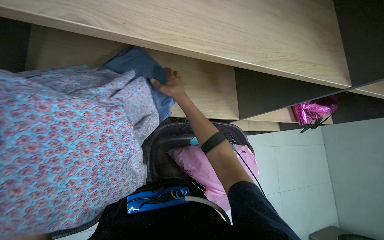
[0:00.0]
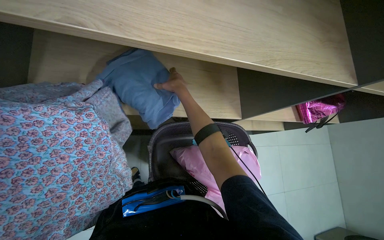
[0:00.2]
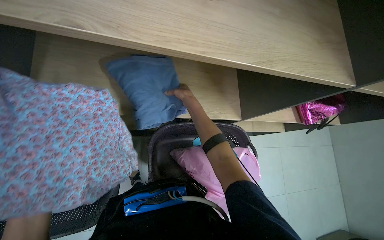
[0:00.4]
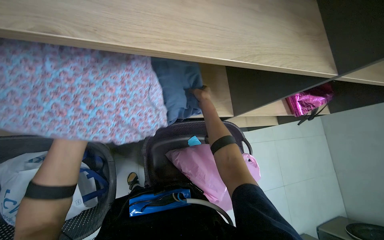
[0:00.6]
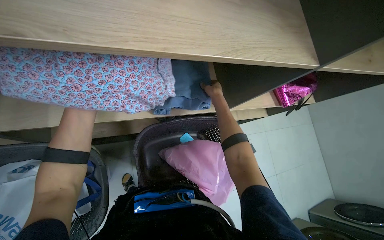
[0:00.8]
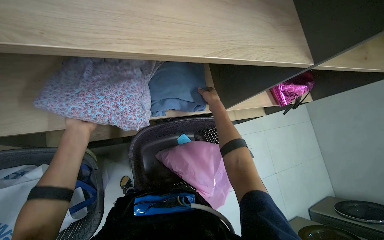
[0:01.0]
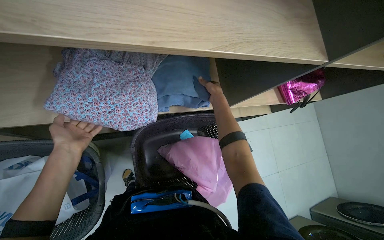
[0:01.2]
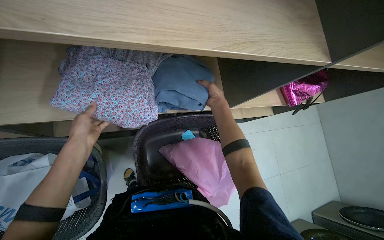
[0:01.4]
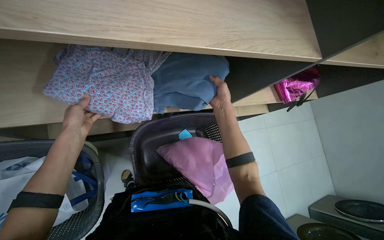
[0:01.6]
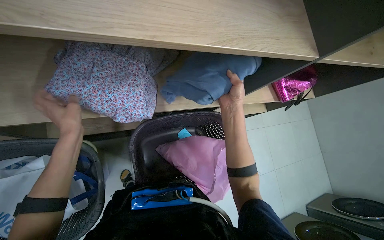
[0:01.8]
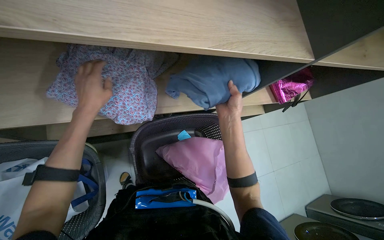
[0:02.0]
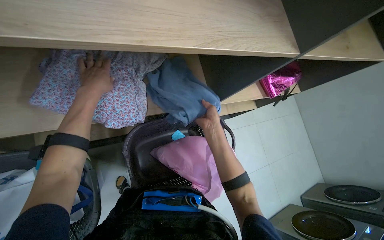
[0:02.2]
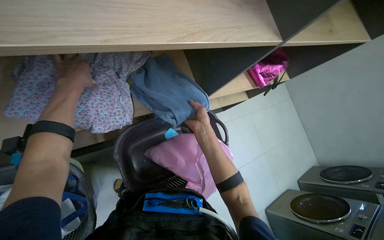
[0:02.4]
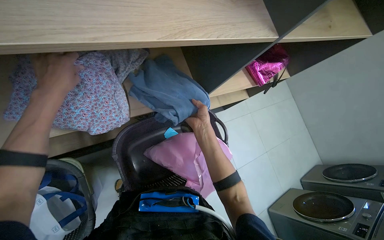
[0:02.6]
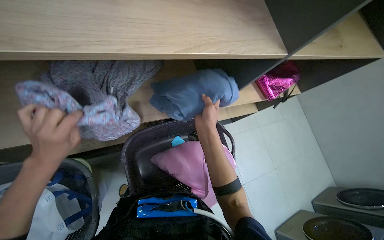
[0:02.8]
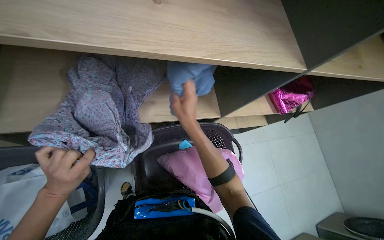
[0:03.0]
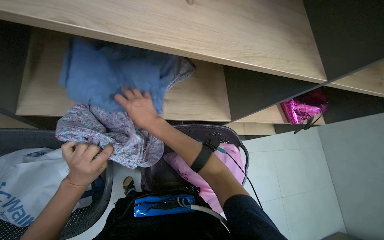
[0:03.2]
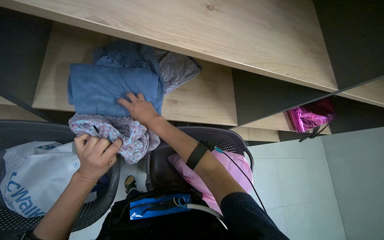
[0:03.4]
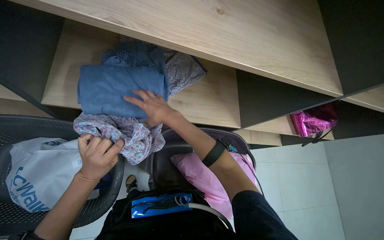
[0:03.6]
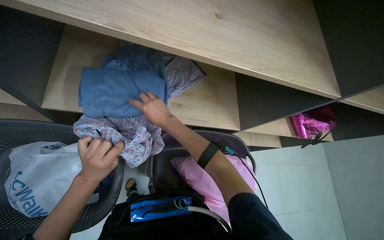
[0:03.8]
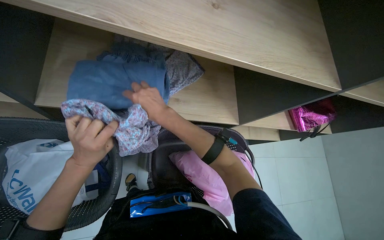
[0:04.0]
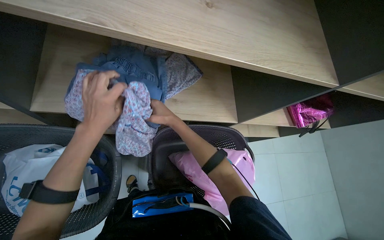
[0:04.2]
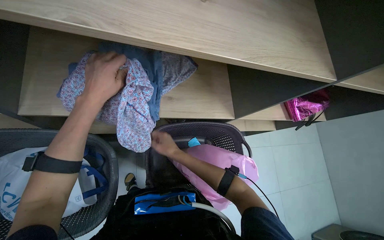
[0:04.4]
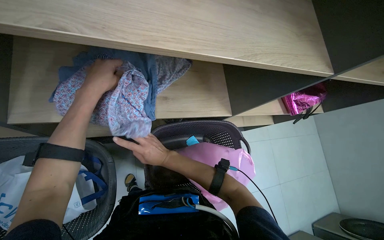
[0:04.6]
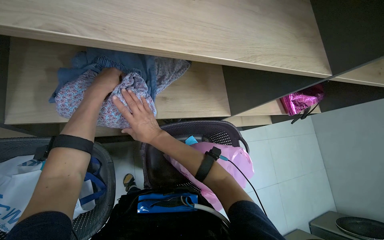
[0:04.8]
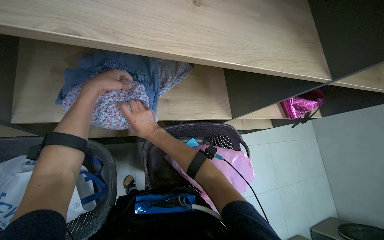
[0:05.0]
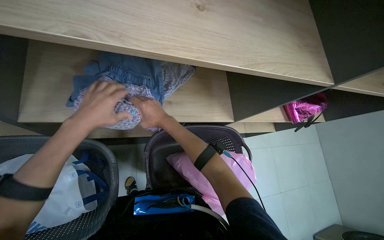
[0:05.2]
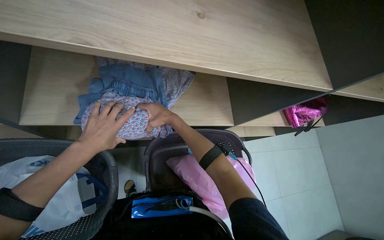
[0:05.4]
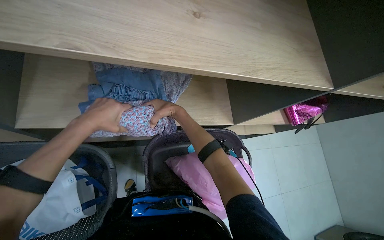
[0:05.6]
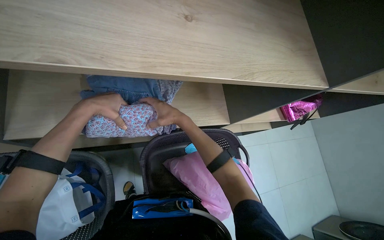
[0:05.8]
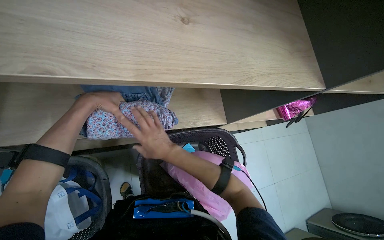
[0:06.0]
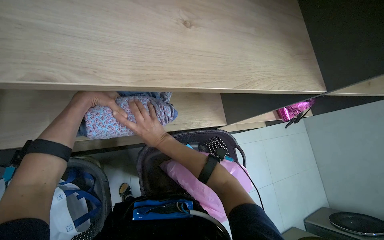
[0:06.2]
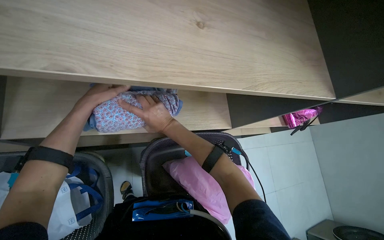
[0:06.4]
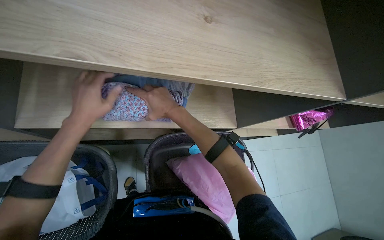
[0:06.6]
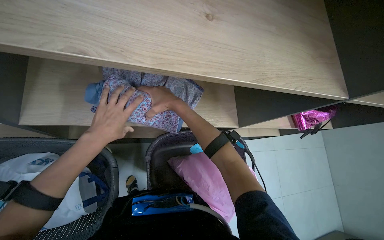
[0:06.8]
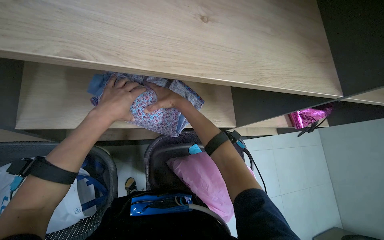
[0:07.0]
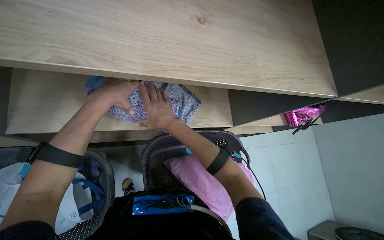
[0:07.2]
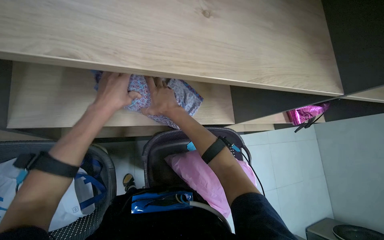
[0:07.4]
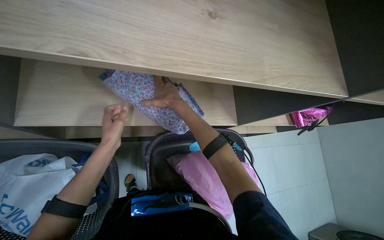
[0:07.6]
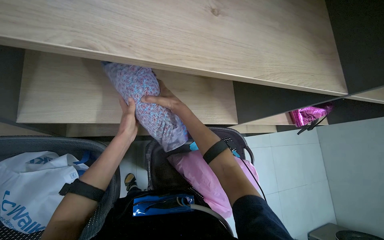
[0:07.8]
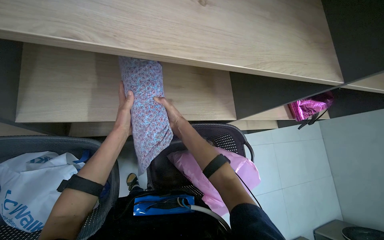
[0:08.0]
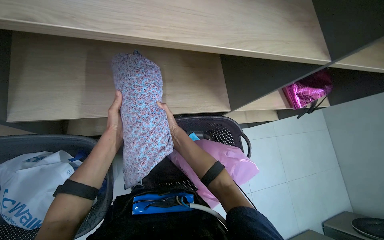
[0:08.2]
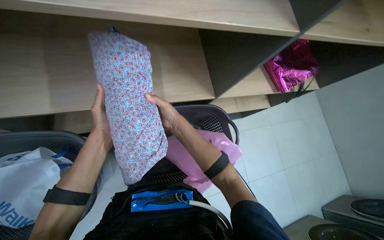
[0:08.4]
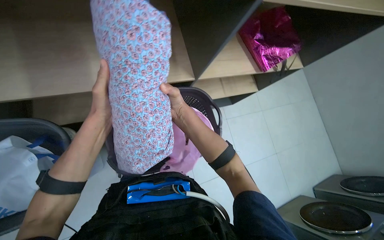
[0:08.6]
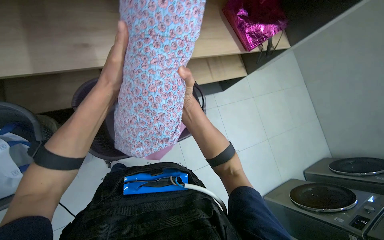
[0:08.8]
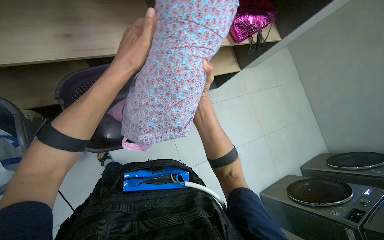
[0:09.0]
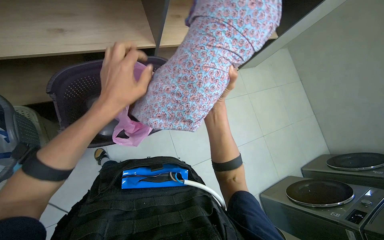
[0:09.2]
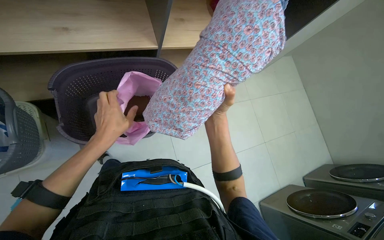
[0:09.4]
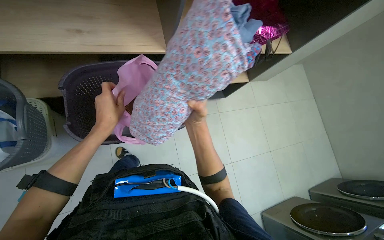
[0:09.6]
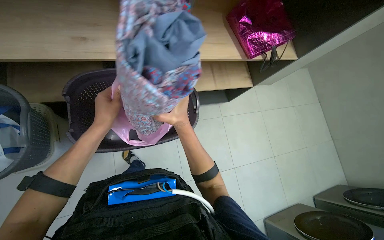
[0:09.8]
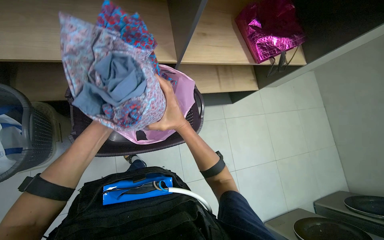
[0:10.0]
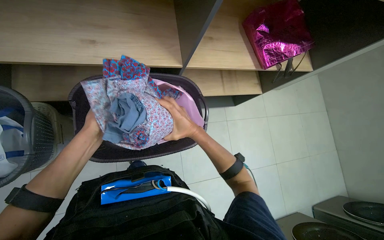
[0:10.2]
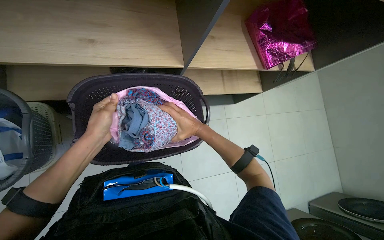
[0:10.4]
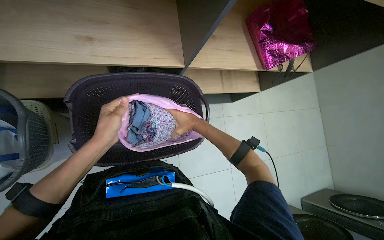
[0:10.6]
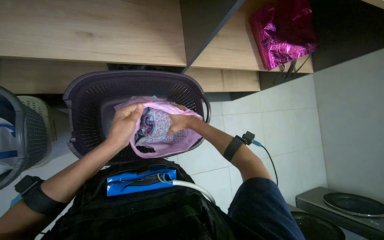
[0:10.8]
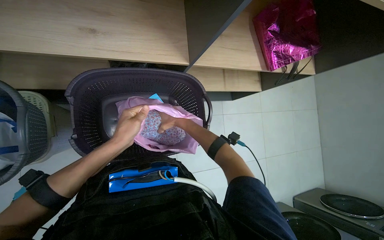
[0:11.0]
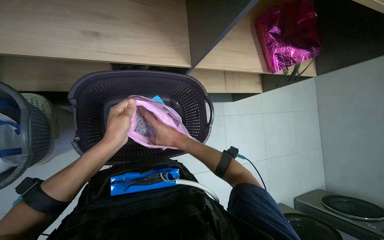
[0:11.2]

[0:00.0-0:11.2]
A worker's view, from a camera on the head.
Job: managing laundry.
The whole recording: Folding and packing laundry. The worker folds clothes from a basket and then packs them into a plastic bag.
0:01.6 to 0:03.2: The left hand moves down the picture, about 15 cm, while the right hand shifts some 35 cm to the left, nearer to the camera and down the picture.
0:03.2 to 0:04.8: The left hand shifts roughly 30 cm up the picture; the right hand travels down the picture and back again, some 10 cm each way.
0:04.8 to 0:06.4: The right hand goes up and down the picture, approximately 15 cm each way, reversing 2 times. Meanwhile the left hand moves about 15 cm down the picture and comes back.
0:06.4 to 0:08.0: The right hand heads farther from the camera, covering approximately 10 cm, while the left hand swings up and down the picture, approximately 15 cm each way, with 2 reversals.
0:08.0 to 0:09.6: The left hand goes up the picture and returns, about 5 cm each way, while the right hand moves nearer and farther over about 20 cm, changing direction 3 times.
0:09.6 to 0:11.2: The left hand moves approximately 30 cm farther from the camera and comes back.

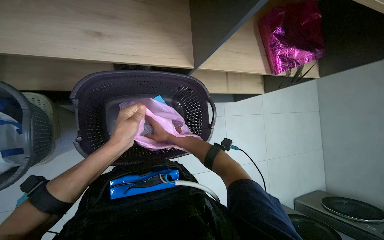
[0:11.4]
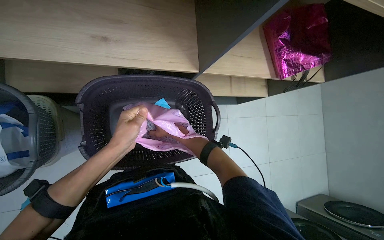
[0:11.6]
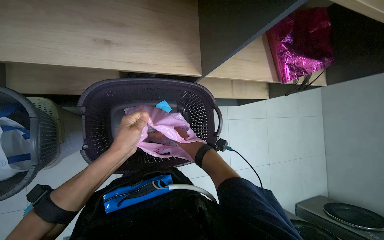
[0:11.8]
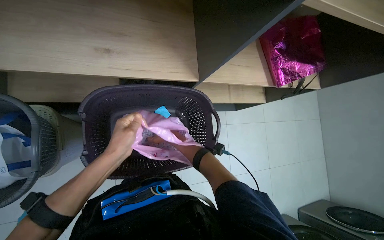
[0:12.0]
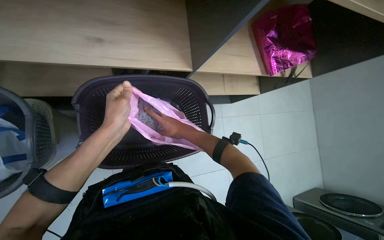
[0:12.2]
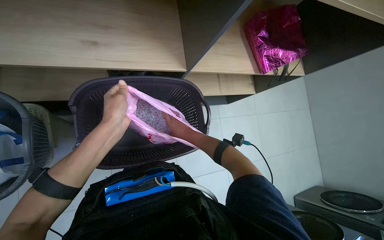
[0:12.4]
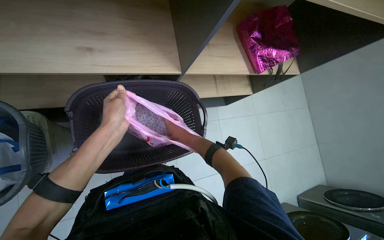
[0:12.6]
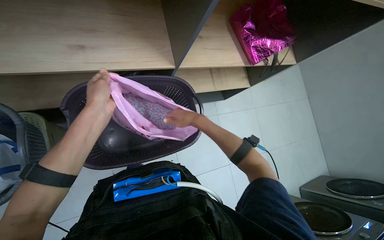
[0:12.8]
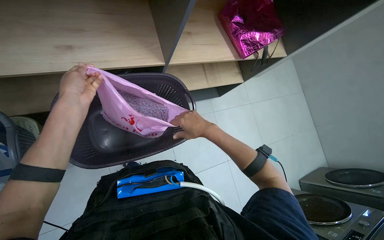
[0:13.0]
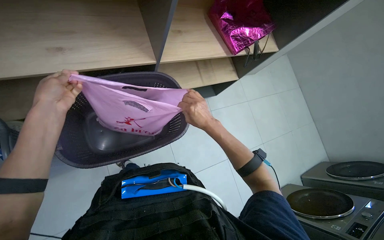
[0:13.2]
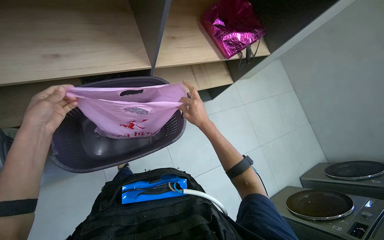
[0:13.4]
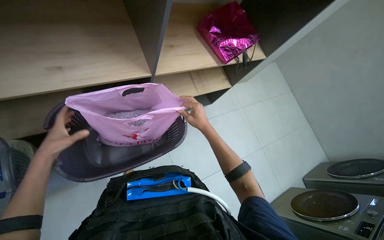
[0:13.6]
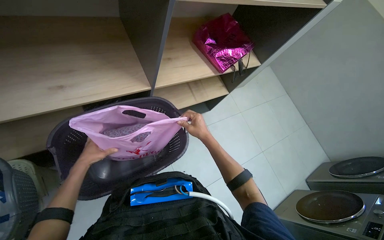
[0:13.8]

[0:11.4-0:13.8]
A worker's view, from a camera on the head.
Job: managing laundry.
The whole recording: Folding and packing laundry. The worker folds clothes from a basket and then packs them into a plastic bag.
0:11.4 to 0:12.6: The right hand travels nearer to the camera and back again, roughly 15 cm each way.
0:12.6 to 0:13.8: The right hand goes roughly 15 cm to the right, and travels nearer to the camera and back again, roughly 10 cm each way; the left hand heads farther from the camera and to the left, covering some 15 cm.

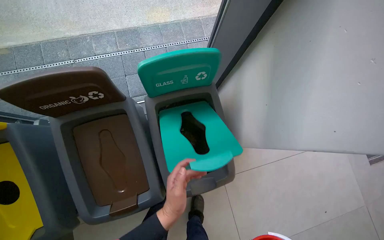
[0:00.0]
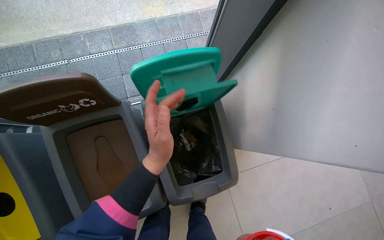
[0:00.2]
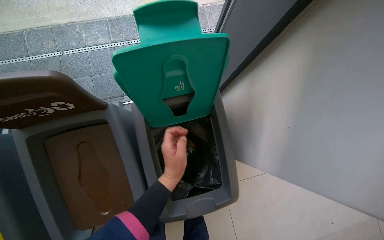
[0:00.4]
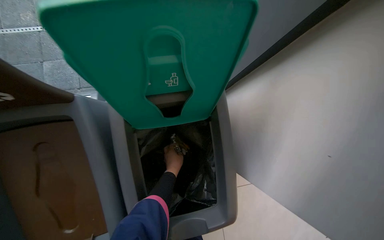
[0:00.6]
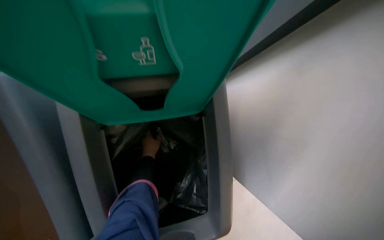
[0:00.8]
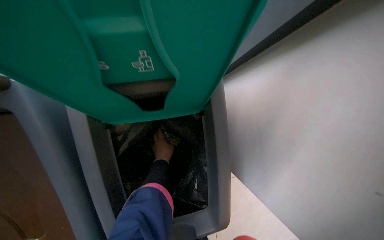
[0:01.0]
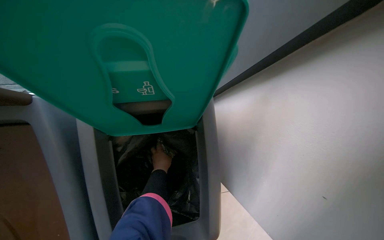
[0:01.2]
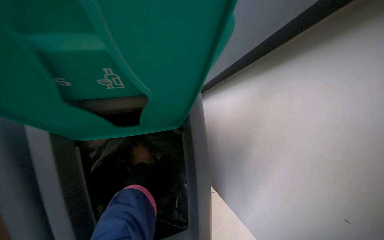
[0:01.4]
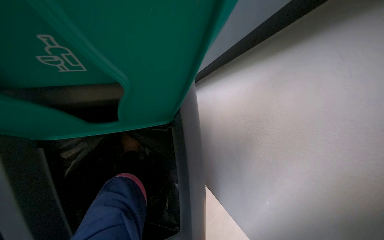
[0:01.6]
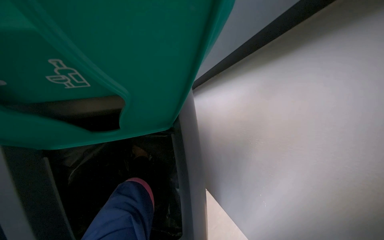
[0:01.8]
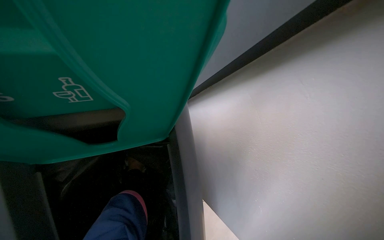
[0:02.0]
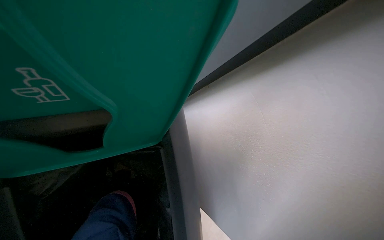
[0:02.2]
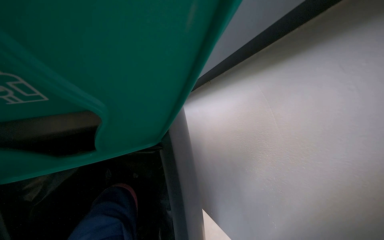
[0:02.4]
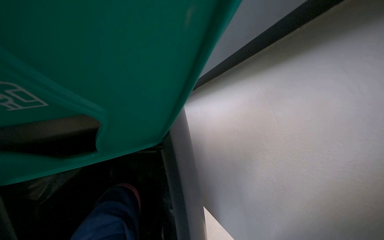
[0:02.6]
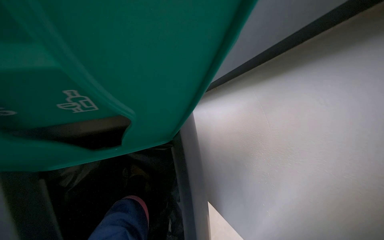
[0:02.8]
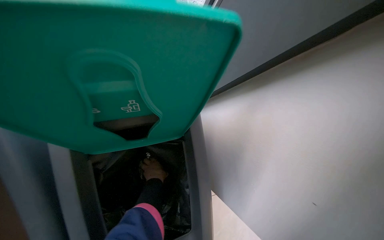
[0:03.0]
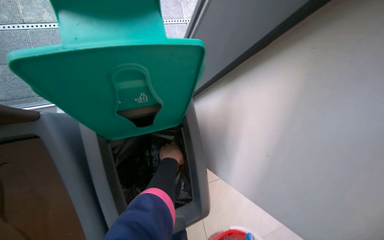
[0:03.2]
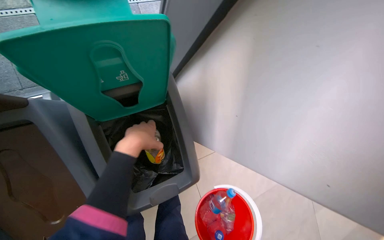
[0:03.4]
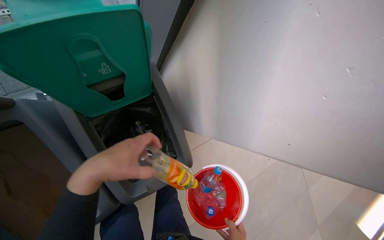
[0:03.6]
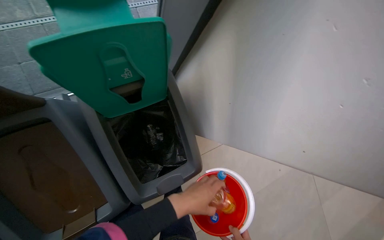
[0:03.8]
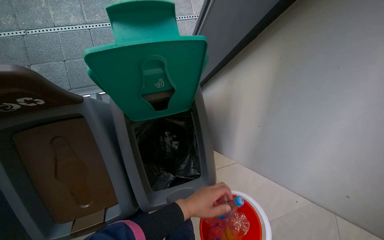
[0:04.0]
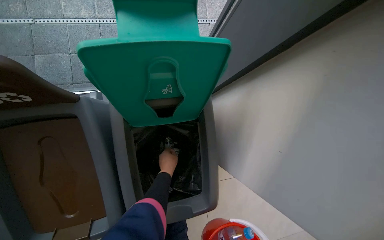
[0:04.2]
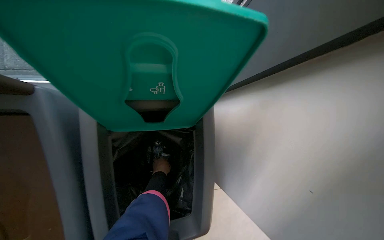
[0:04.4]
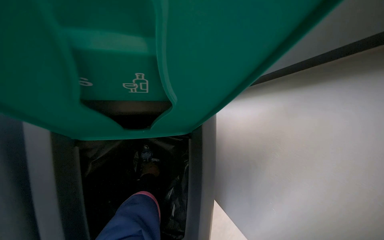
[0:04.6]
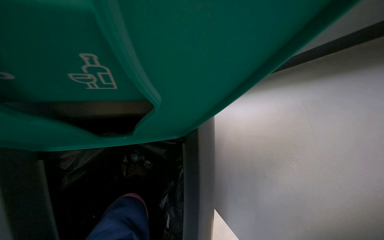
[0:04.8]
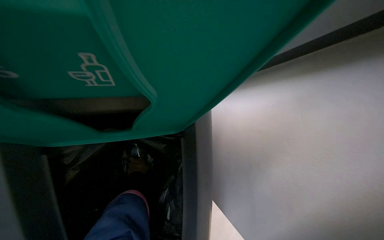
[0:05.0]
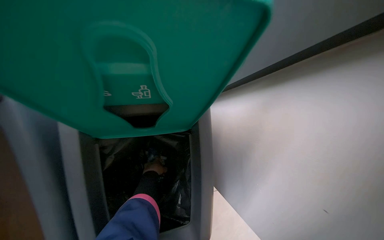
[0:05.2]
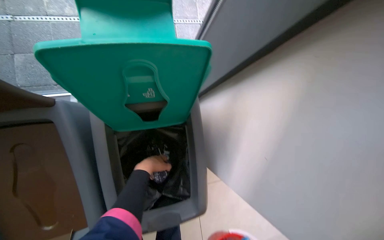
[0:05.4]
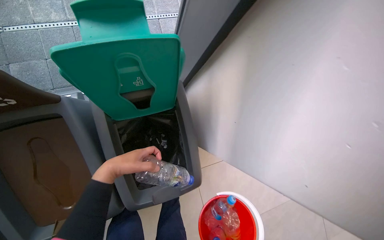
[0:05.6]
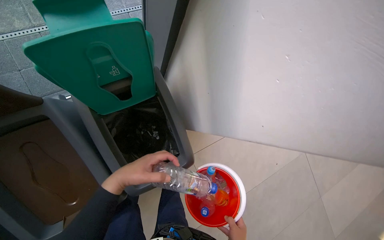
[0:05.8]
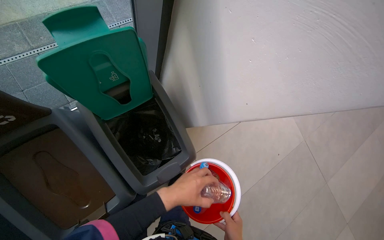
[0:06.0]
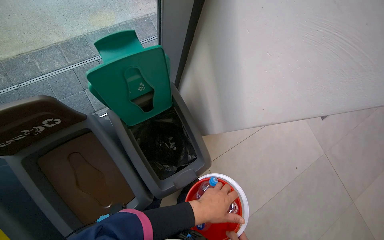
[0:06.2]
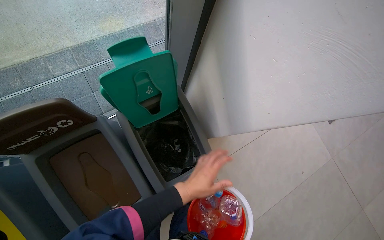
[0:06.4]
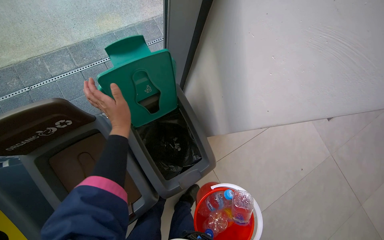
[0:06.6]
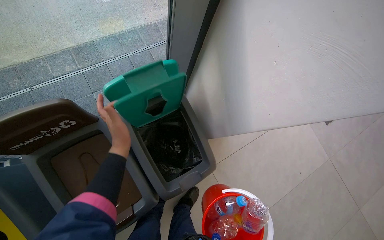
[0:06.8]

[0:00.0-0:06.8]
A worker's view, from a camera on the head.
Job: managing trash.
The whole recording: Sorting items into recycling bins. The worker sorts various items from a bucket into the designated recycling bins.
0:01.4 to 0:02.8: The left hand goes nearer and farther, approximately 30 cm each way, reversing 2 times.
0:02.8 to 0:04.0: The left hand moves nearer to the camera and to the right, about 50 cm.
0:04.0 to 0:05.4: The left hand goes about 20 cm up the picture and to the left, and goes farther from the camera and returns, roughly 40 cm each way.
0:05.4 to 0:06.8: The scene turns about 25 degrees counterclockwise in the picture.
